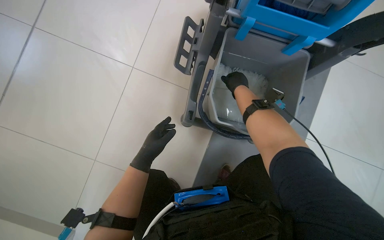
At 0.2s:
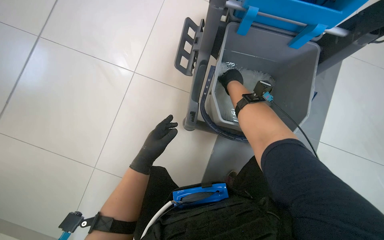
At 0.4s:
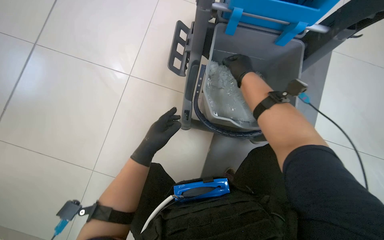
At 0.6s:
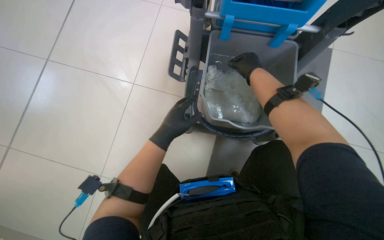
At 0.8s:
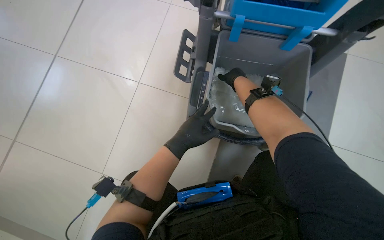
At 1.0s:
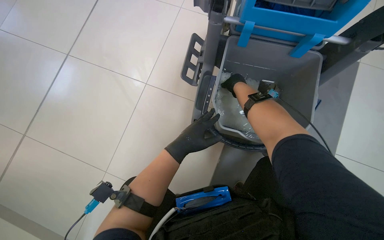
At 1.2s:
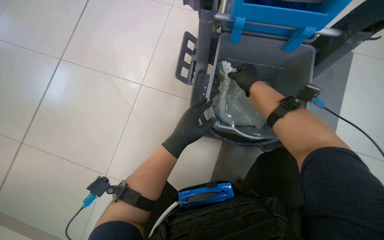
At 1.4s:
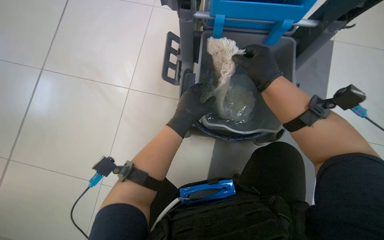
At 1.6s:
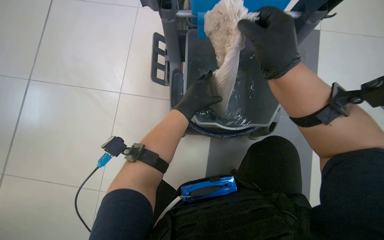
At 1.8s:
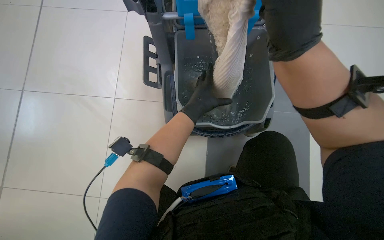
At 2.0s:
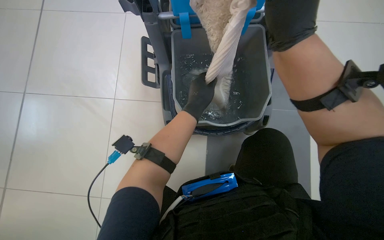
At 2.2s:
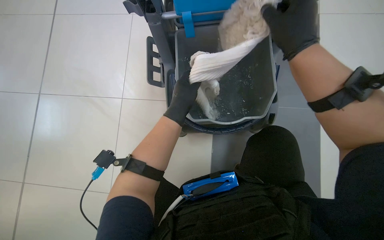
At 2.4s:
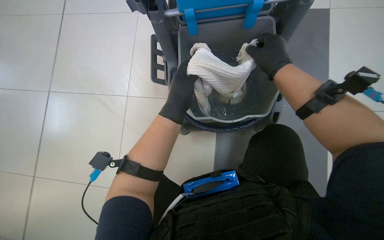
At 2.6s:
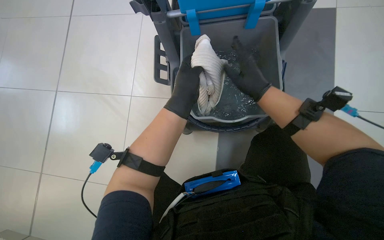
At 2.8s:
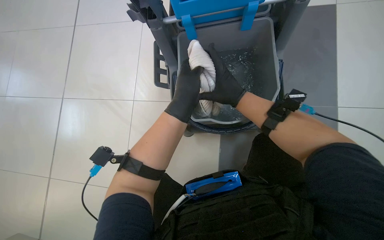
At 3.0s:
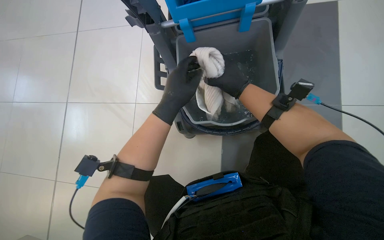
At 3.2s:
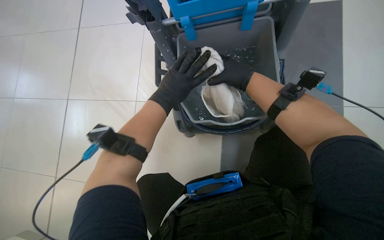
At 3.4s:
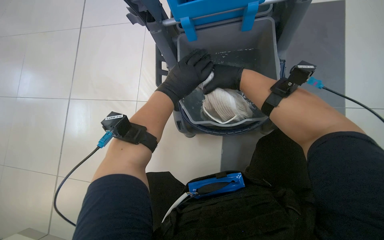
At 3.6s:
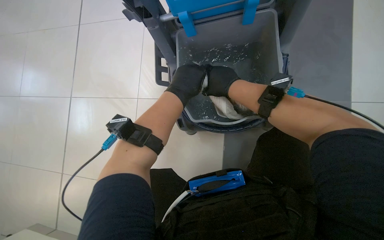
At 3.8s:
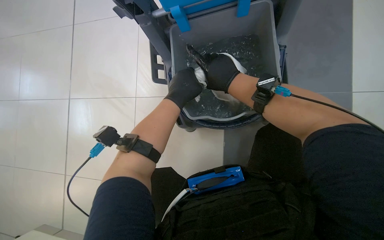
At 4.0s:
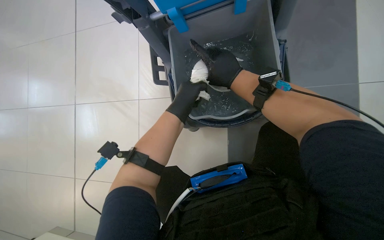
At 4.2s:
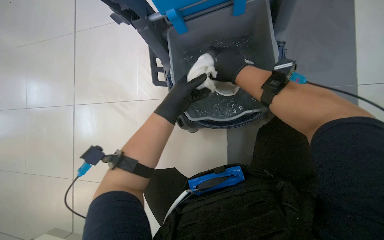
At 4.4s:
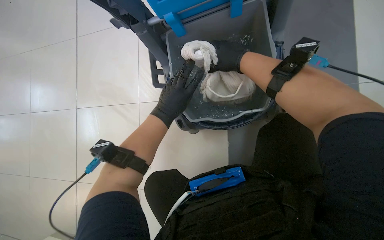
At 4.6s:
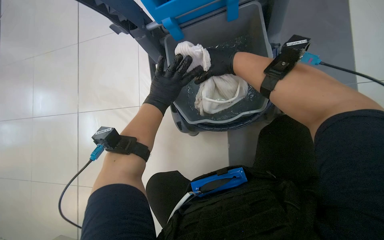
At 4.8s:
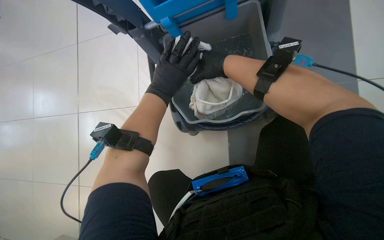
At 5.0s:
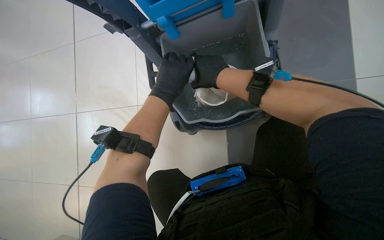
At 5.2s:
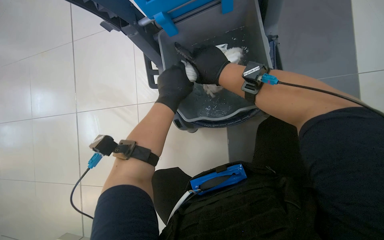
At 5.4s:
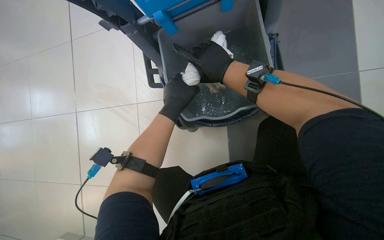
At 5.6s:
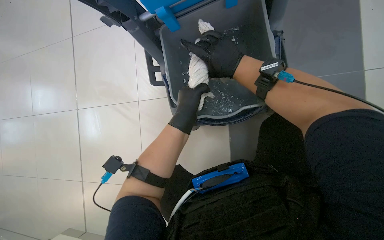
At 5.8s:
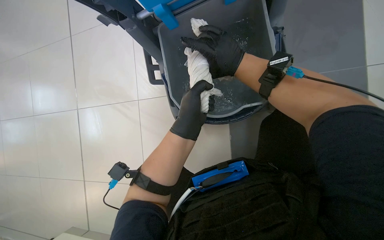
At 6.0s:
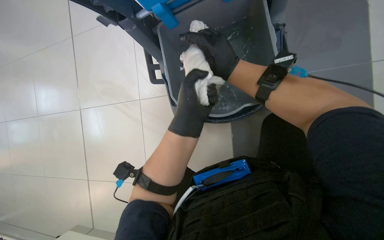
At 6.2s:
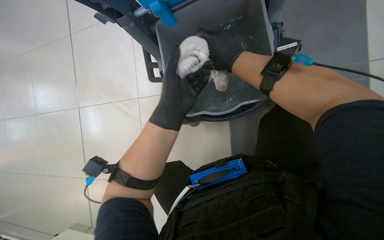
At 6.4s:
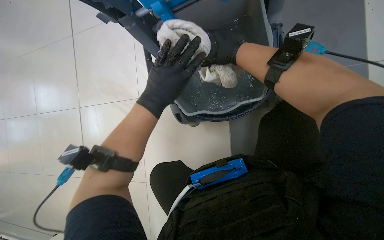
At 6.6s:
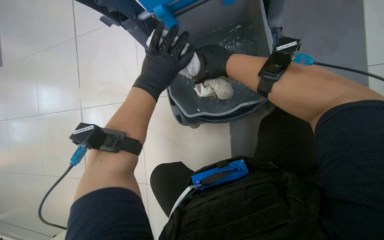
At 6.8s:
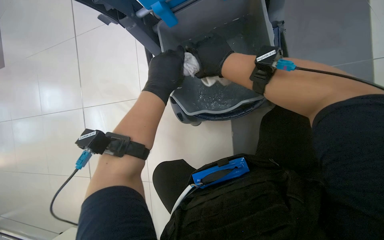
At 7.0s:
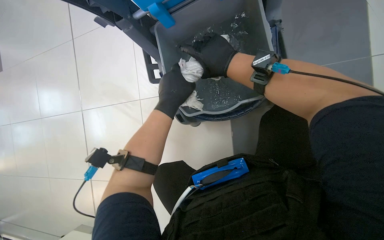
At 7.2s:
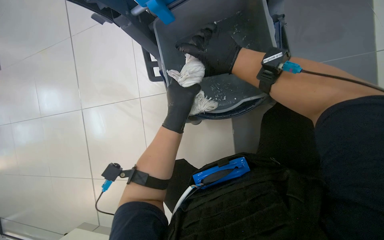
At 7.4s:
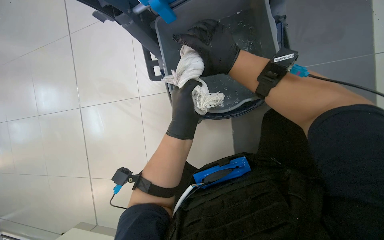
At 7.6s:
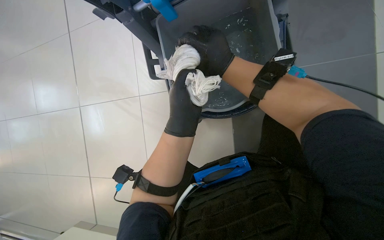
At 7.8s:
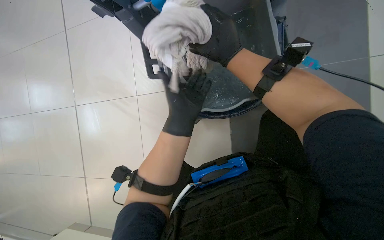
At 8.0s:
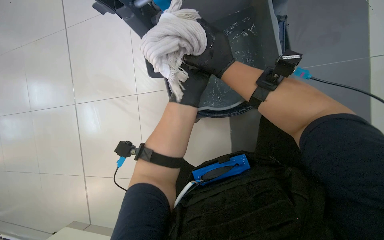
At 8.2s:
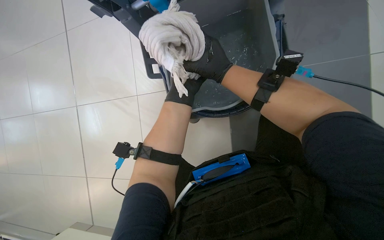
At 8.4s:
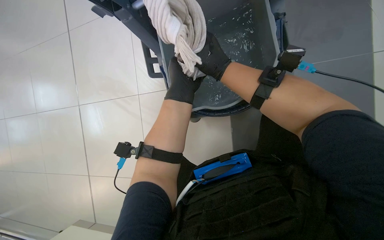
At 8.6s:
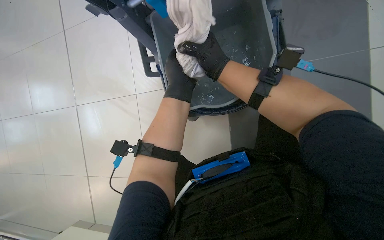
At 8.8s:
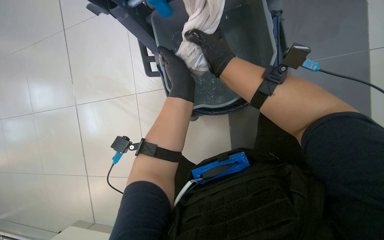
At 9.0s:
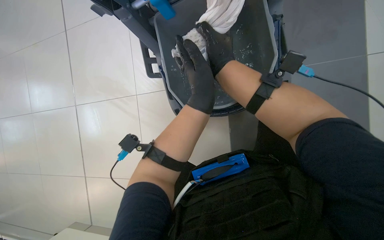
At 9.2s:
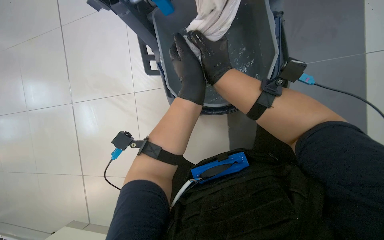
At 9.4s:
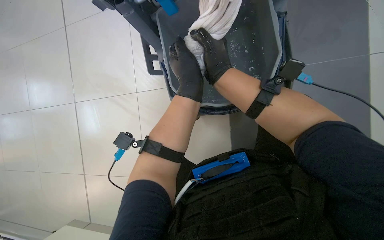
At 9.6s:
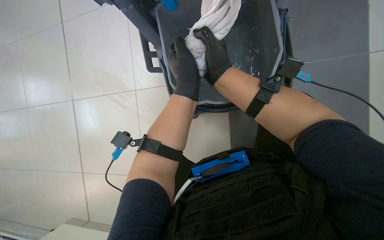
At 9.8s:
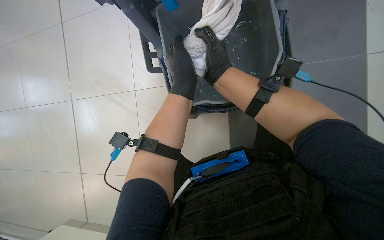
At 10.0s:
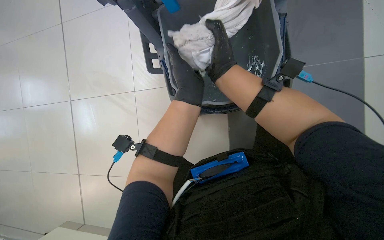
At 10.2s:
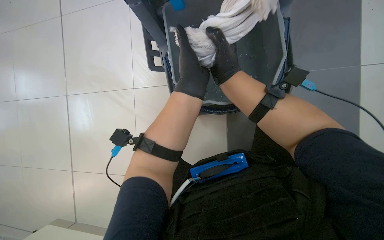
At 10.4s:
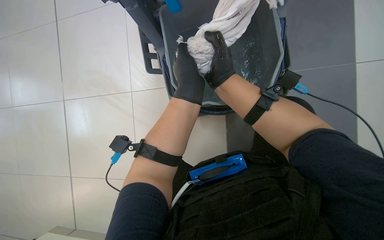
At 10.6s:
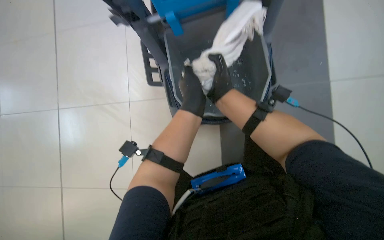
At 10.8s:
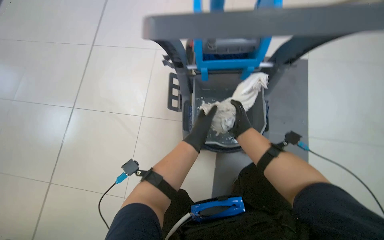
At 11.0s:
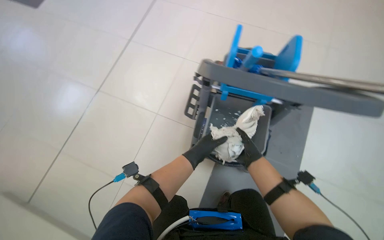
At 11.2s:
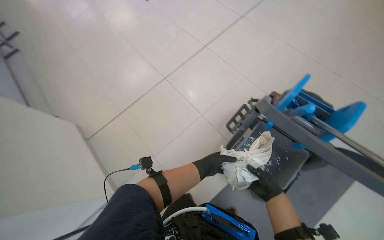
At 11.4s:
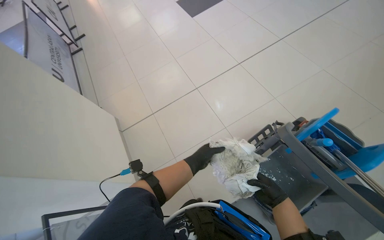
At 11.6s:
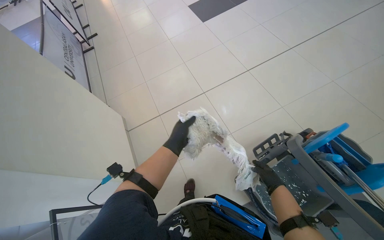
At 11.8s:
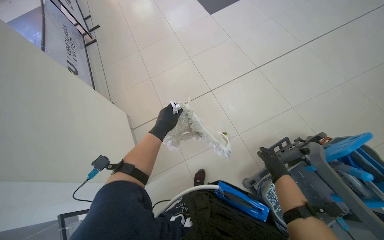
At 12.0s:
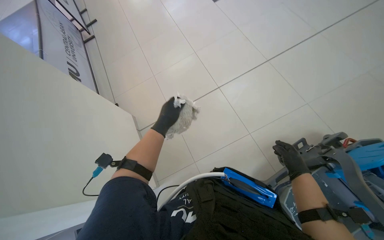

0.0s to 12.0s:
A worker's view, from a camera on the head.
Job: mopping floor.
The whole recording: Mopping floor. The worker mops the floor, wrings the mop, changes the mop head, and continues mopping.
0.0s to 1.6s: The right hand goes nearer and farther, about 30 cm each way, reversing 2 times; the left hand heads to the right, nearer to the camera and up the picture, covering about 25 cm.
1.6s to 3.0s: The right hand shifts roughly 10 cm farther from the camera.
3.0s to 4.4s: The left hand travels farther from the camera by roughly 10 cm.
4.4s to 6.0s: The left hand travels nearer to the camera by some 15 cm.
7.6s to 9.0s: The left hand reaches approximately 30 cm farther from the camera, then returns.
10.4s to 12.0s: The left hand is displaced to the left by approximately 30 cm, and moves roughly 20 cm down the picture and comes back. The right hand shifts some 15 cm to the right and down the picture.

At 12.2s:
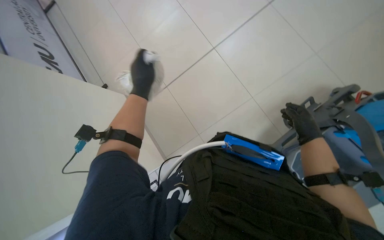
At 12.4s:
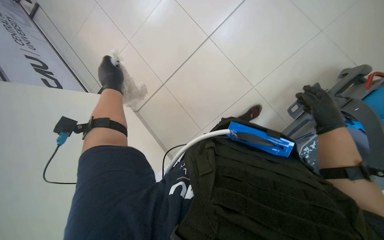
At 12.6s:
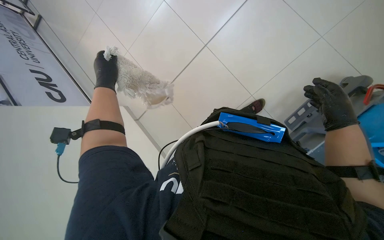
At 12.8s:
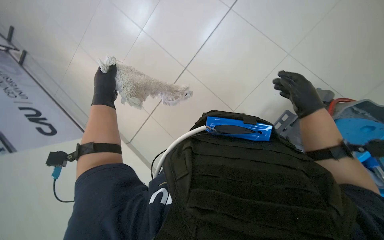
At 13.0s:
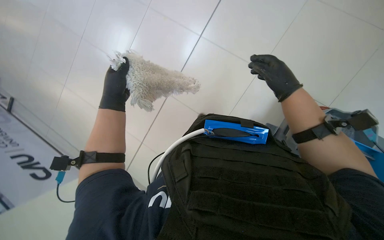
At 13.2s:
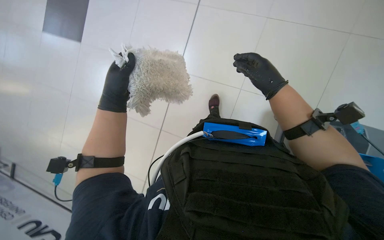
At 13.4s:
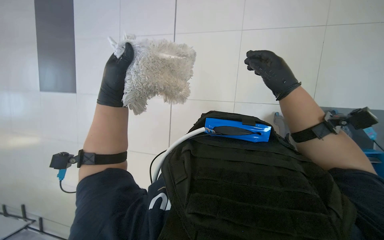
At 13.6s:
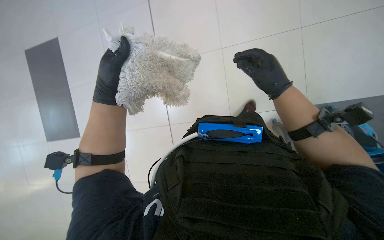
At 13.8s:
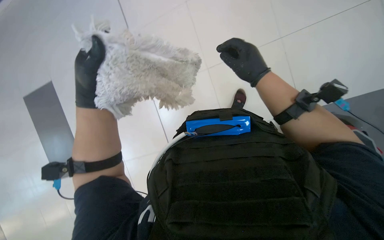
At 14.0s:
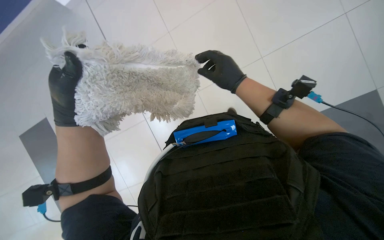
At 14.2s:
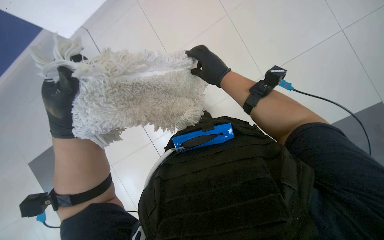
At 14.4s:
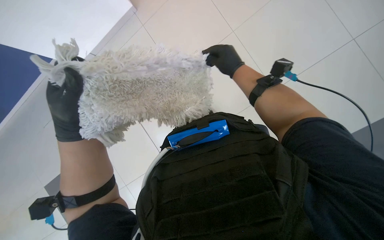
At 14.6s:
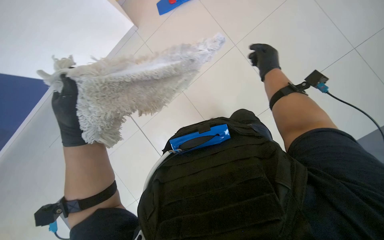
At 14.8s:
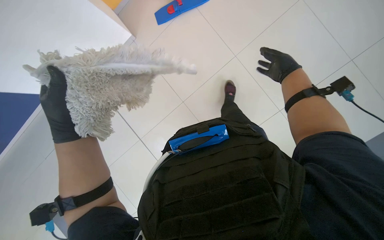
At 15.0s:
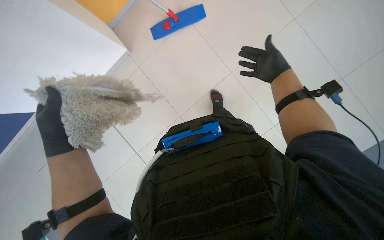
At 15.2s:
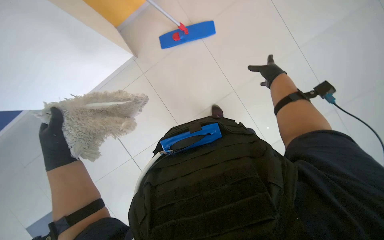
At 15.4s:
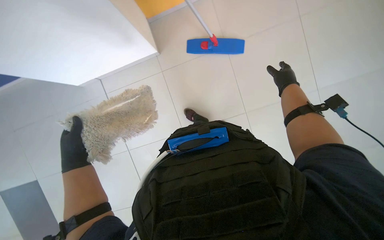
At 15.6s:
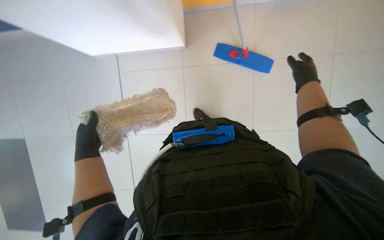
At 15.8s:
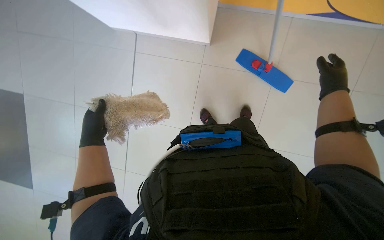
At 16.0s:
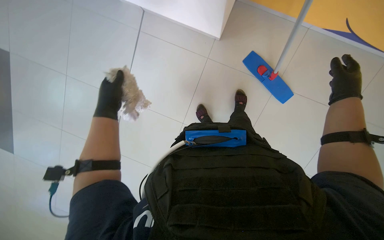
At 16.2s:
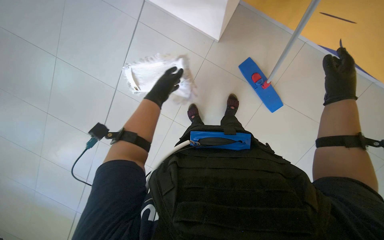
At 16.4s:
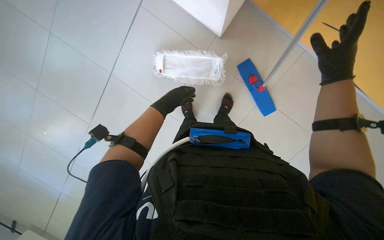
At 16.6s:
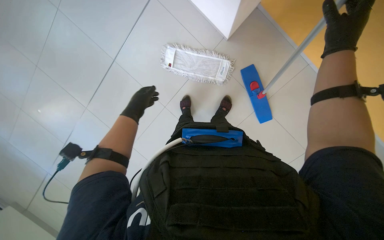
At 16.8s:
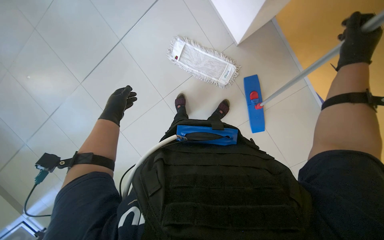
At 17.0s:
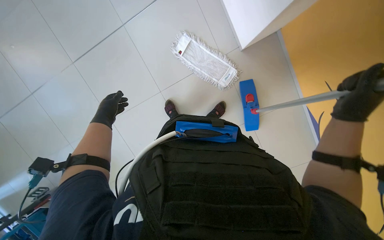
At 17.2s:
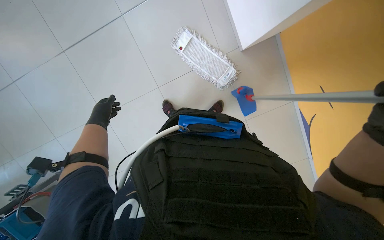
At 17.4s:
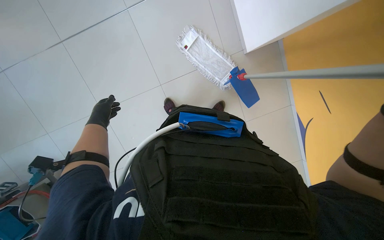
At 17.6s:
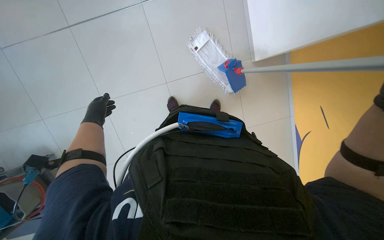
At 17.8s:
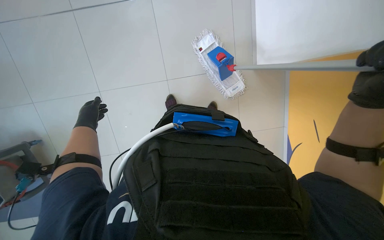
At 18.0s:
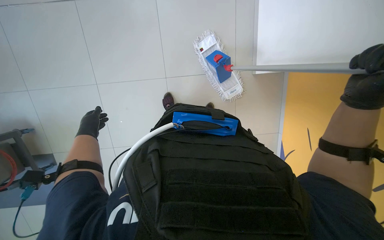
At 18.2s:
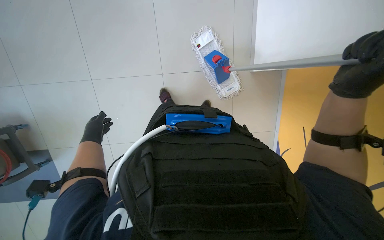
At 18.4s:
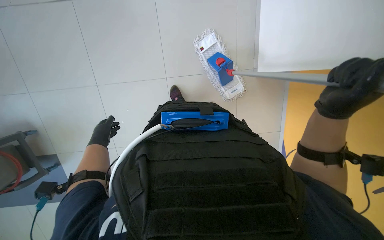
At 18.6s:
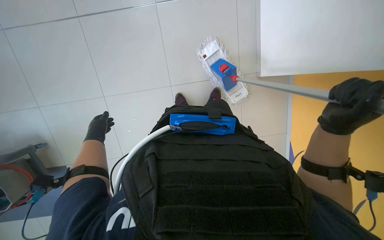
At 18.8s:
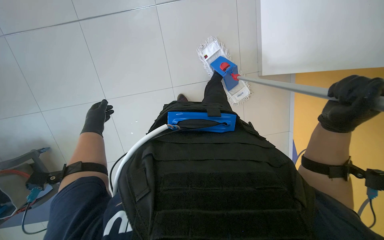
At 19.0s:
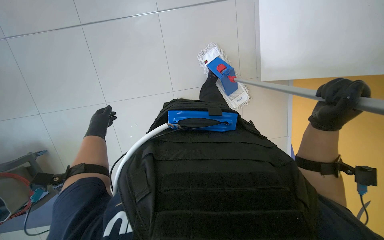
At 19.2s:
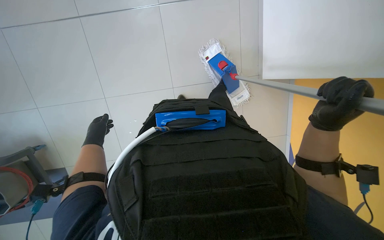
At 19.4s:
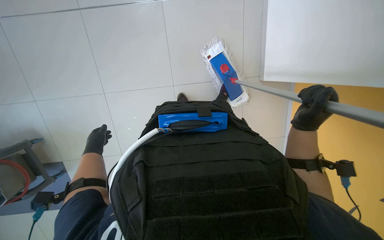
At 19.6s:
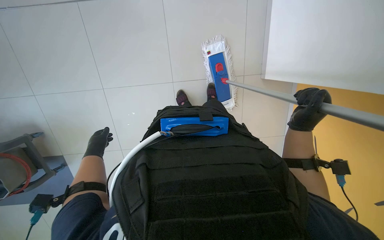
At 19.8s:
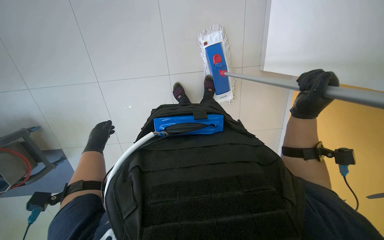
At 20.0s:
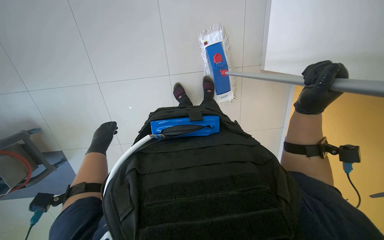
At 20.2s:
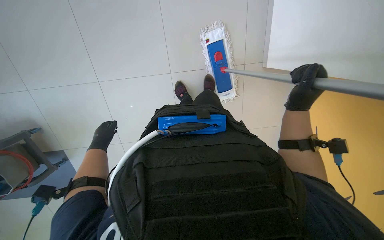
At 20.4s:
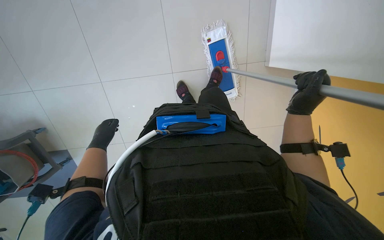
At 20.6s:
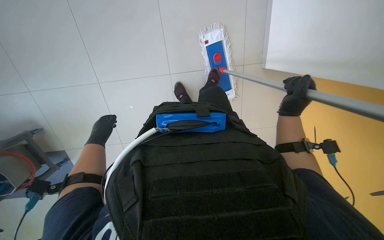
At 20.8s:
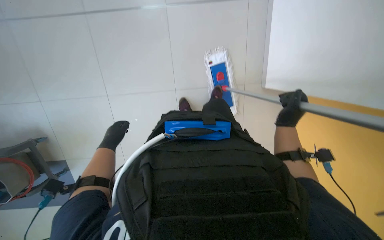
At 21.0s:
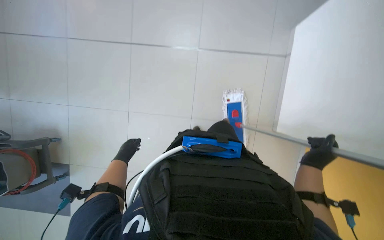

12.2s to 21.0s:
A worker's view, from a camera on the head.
Job: mopping floor.
The whole recording: Mopping floor. The worker mops the floor, wrings the mop, changes the mop head, and continues mopping.
12.2s to 13.6s: The right hand goes some 15 cm to the left and nearer to the camera.
13.6s to 15.2s: The view tilts about 10 degrees downward. The left hand moves down the picture, roughly 10 cm. The right hand moves farther from the camera, approximately 20 cm, and moves roughly 10 cm to the left and comes back.
15.2s to 16.6s: The scene rotates clockwise by approximately 25 degrees. The left hand moves farther from the camera, approximately 20 cm; the right hand is displaced nearer to the camera by some 10 cm.
16.6s to 18.0s: The scene turns approximately 30 degrees clockwise in the picture. The left hand is displaced down the picture and to the left by roughly 40 cm.
18.0s to 19.6s: The right hand is displaced farther from the camera by roughly 15 cm, while the left hand travels down the picture by about 10 cm.
19.6s to 21.0s: The camera pitches upward, by some 15 degrees.
